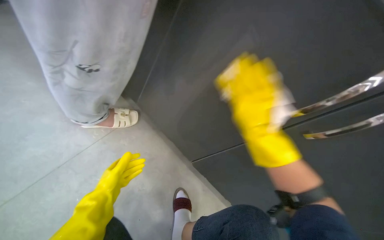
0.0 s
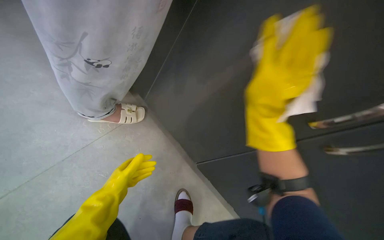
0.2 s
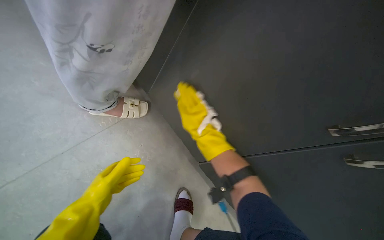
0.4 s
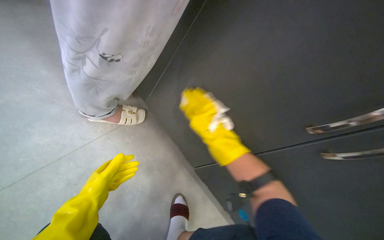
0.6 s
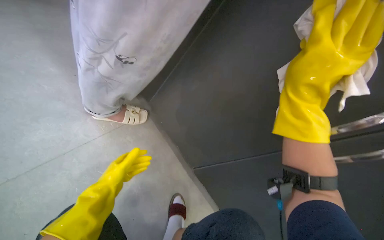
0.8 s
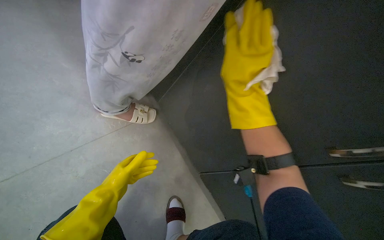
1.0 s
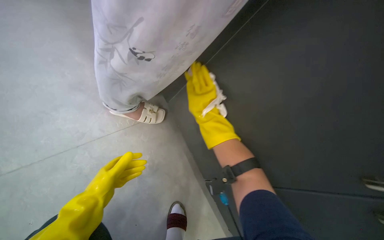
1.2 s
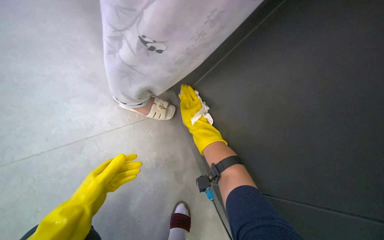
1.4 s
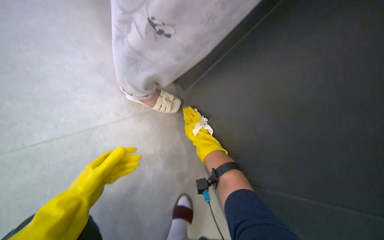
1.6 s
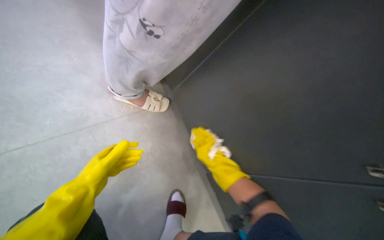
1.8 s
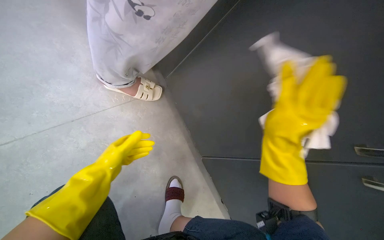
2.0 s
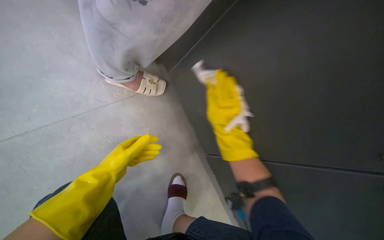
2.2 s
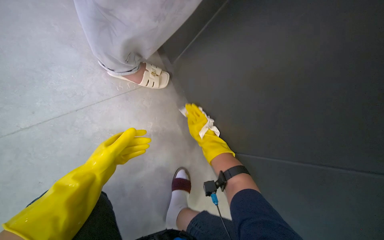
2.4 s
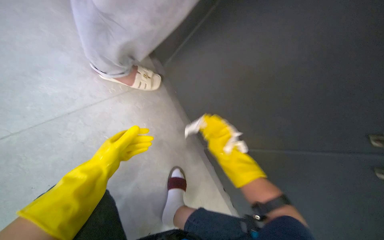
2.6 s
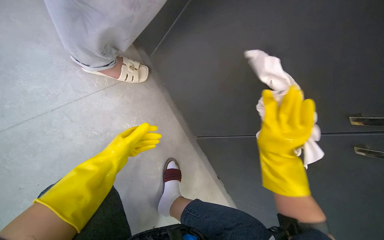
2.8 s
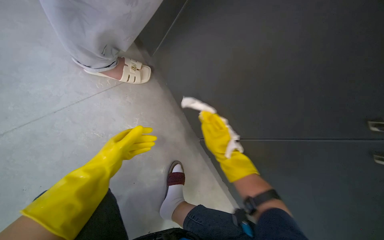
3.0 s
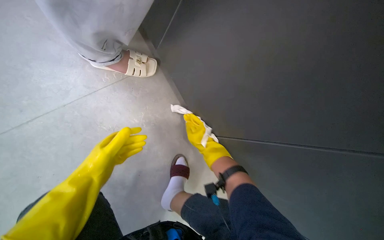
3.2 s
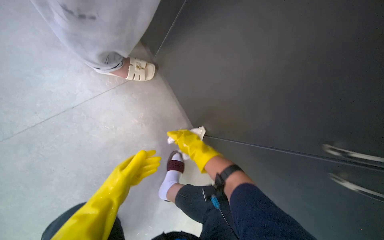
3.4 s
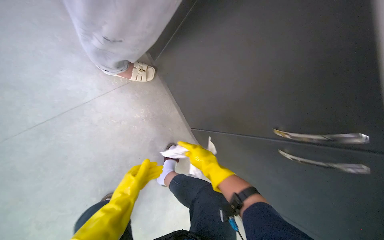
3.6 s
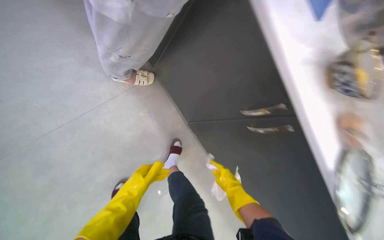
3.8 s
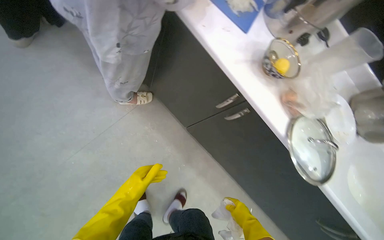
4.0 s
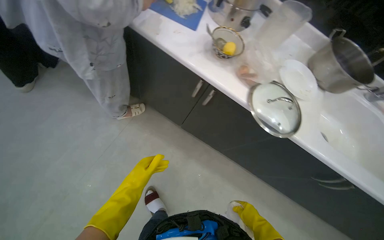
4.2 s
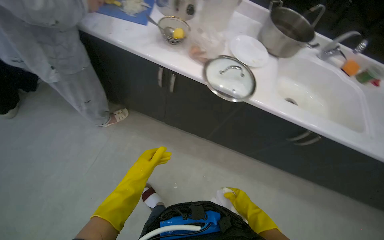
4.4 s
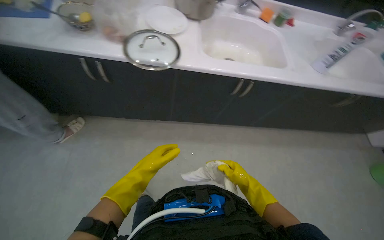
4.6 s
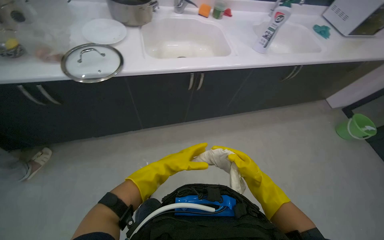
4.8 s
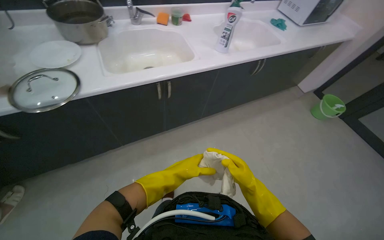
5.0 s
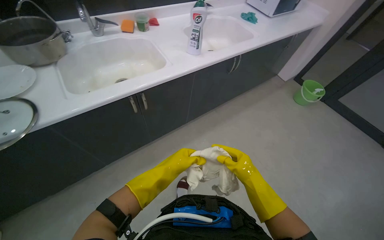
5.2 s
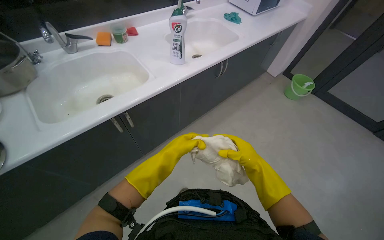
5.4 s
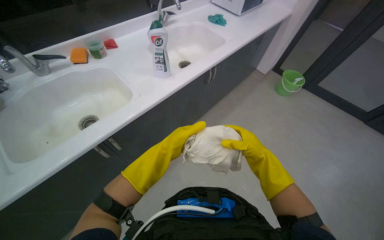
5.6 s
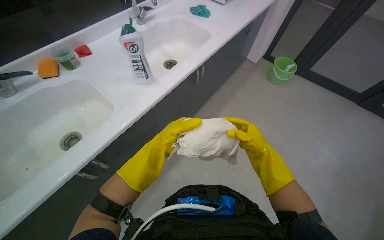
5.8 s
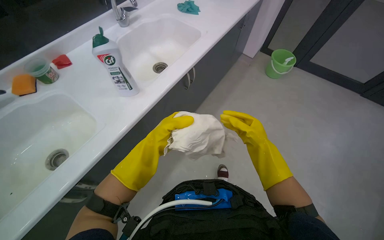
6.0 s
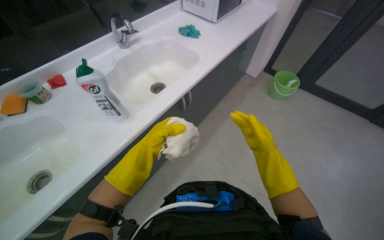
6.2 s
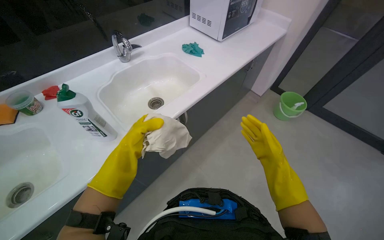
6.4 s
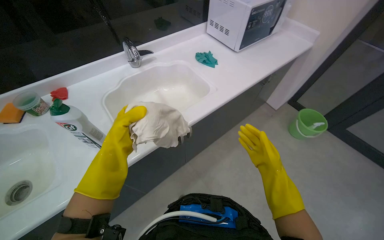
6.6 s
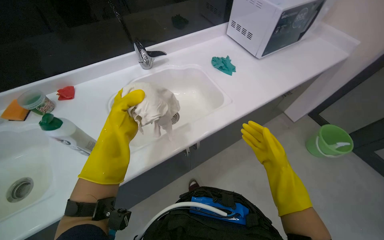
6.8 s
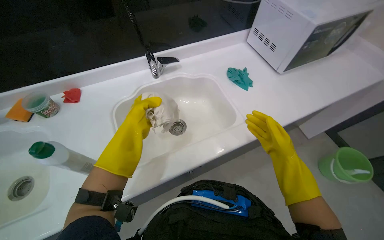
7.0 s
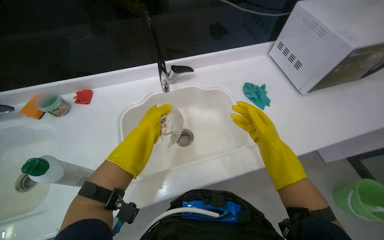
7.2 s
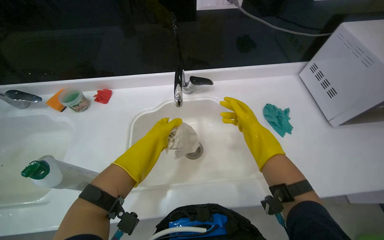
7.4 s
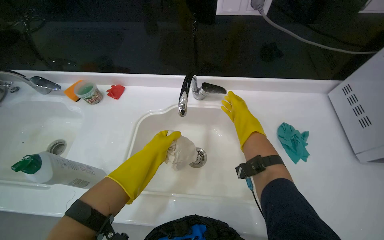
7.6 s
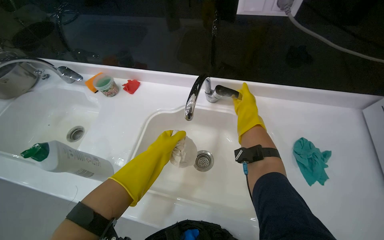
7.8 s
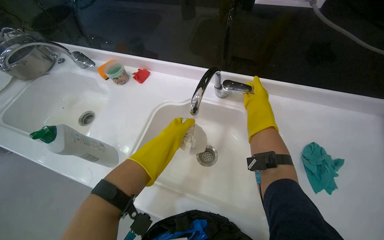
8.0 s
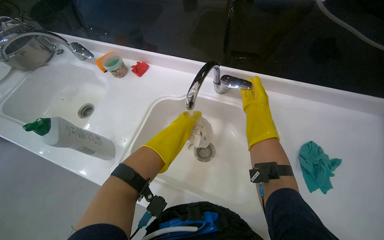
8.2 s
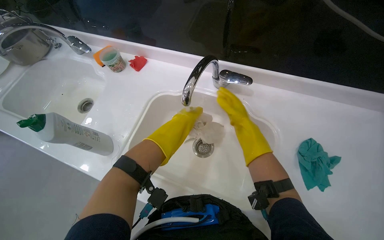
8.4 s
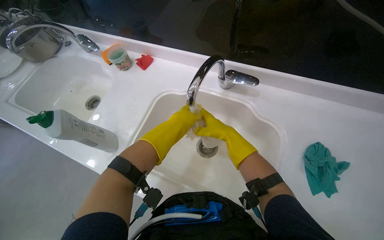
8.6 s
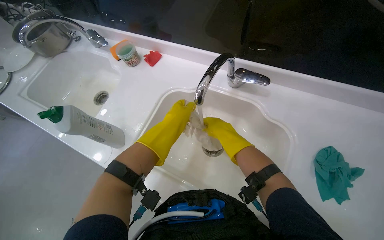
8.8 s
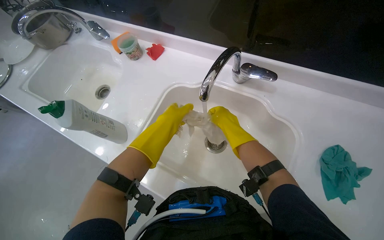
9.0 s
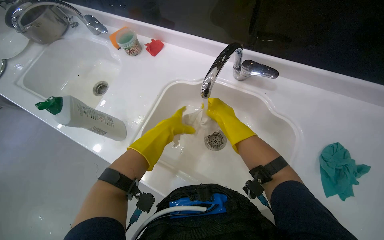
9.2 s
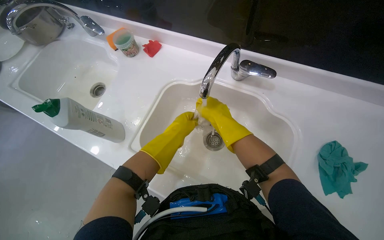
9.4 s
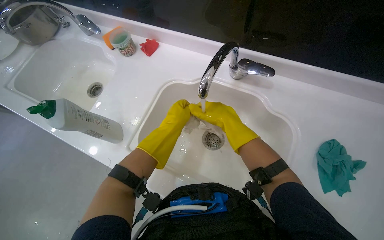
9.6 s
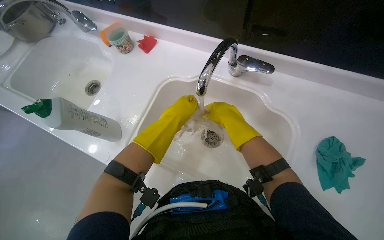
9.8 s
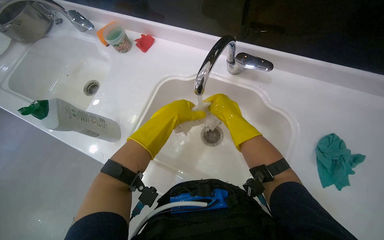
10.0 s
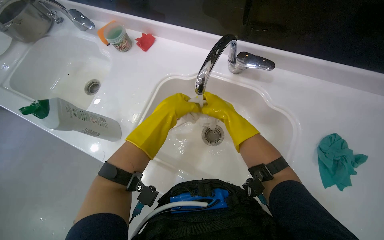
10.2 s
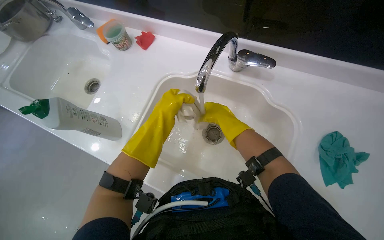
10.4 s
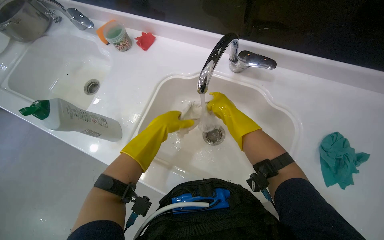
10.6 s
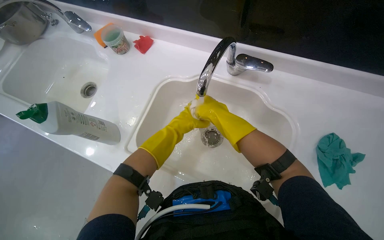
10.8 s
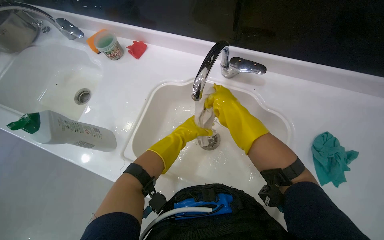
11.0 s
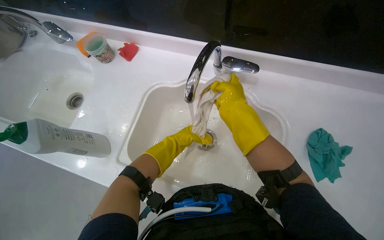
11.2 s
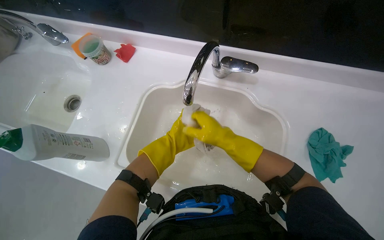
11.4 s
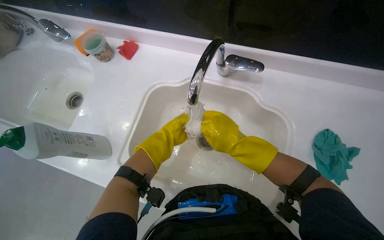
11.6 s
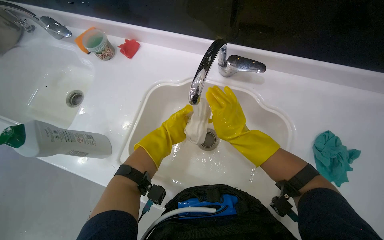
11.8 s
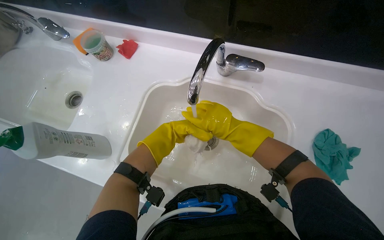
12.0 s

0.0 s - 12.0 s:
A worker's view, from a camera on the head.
Job: cleaning kitchen.
The whole recording: Wiping kitchen cabinets exterior. The worker wipes the exterior surfaces of the kitchen cabinets with a damp cloth.
0.0 s - 1.6 s: The wearer looks roughly 30 degrees further to the left. The right hand swings nearer and farther, roughly 15 cm each way, with 2 reversals.
1.6 s - 3.0 s: The wearer looks some 20 degrees further to the right. The left hand shifts some 10 cm farther from the camera. The right hand swings nearer and farther, roughly 20 cm each way, with 3 reversals.
3.0 s - 4.4 s: The head travels approximately 70 cm. The scene turns about 35 degrees counterclockwise in the picture.
4.4 s - 6.0 s: The wearer moves about 90 cm. The wearer's head swings some 75 degrees to the right.
6.0 s - 7.6 s: The head travels roughly 70 cm. The wearer's head swings some 60 degrees to the left.
7.6 s - 9.0 s: The head rotates about 25 degrees to the left. The wearer looks roughly 10 degrees further downward. The right hand travels to the left by about 10 cm.
9.0 s - 10.4 s: The hands are busy where they are.
10.4 s - 12.0 s: The left hand moves farther from the camera, about 15 cm.

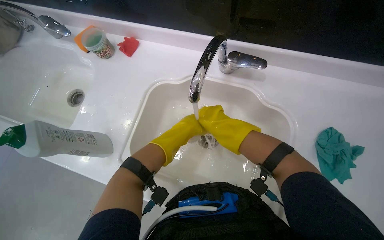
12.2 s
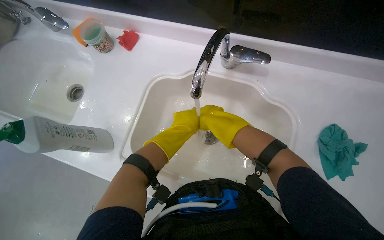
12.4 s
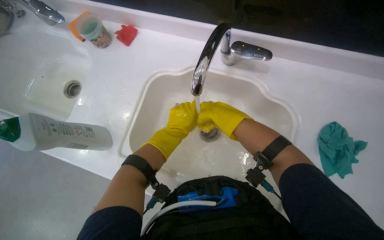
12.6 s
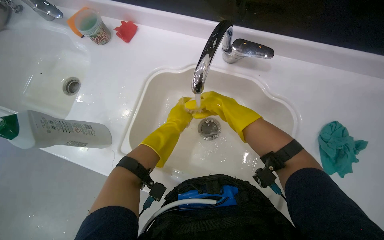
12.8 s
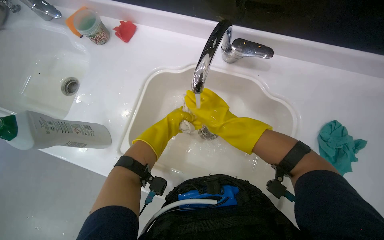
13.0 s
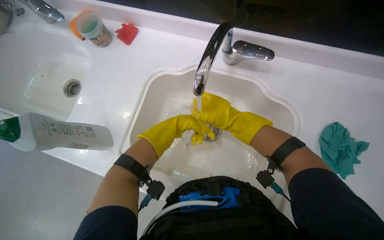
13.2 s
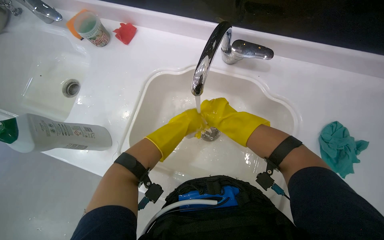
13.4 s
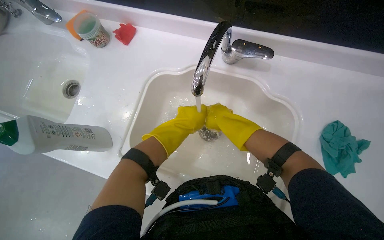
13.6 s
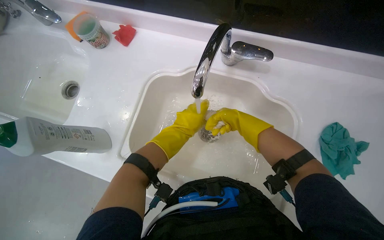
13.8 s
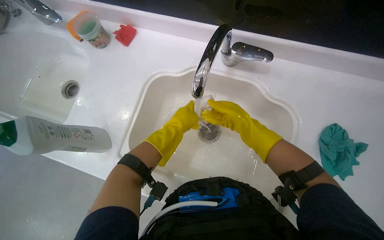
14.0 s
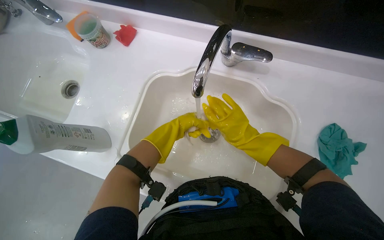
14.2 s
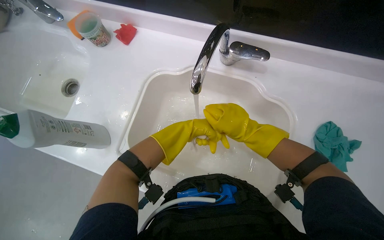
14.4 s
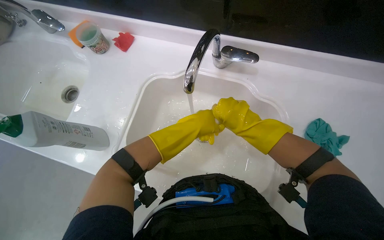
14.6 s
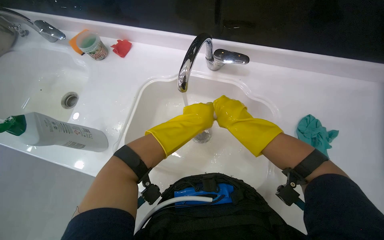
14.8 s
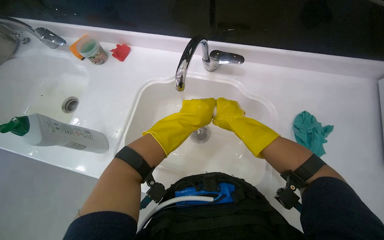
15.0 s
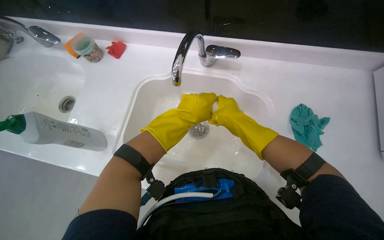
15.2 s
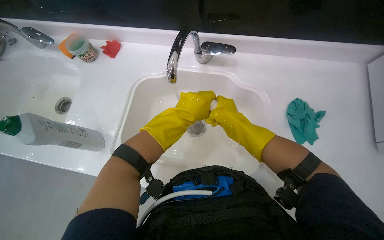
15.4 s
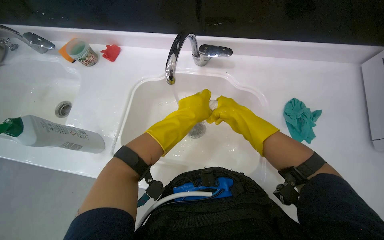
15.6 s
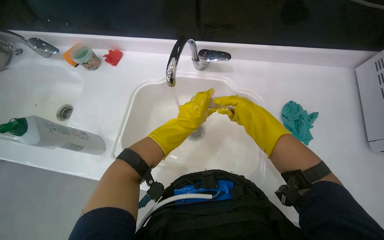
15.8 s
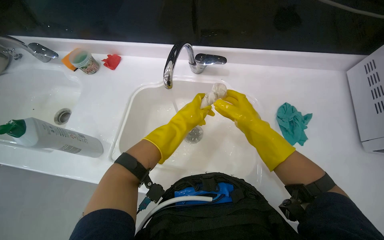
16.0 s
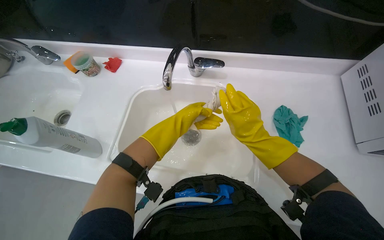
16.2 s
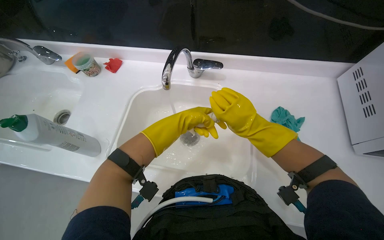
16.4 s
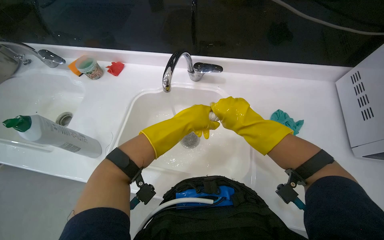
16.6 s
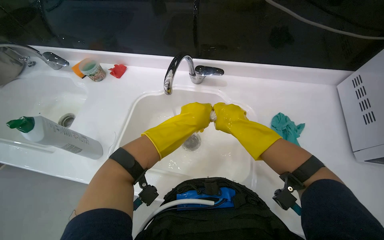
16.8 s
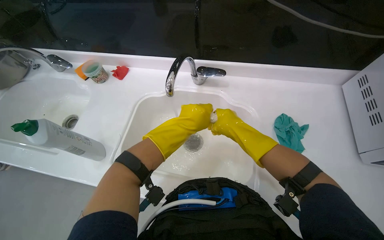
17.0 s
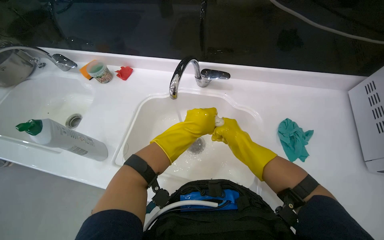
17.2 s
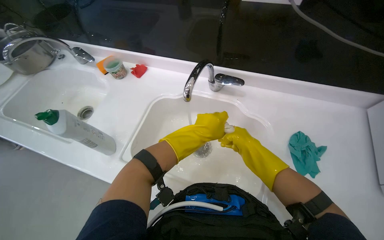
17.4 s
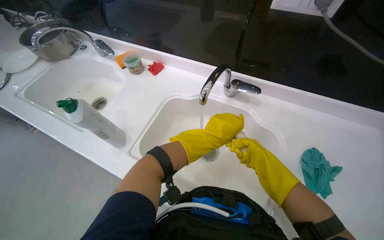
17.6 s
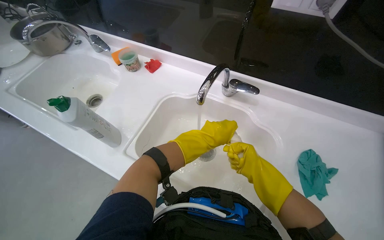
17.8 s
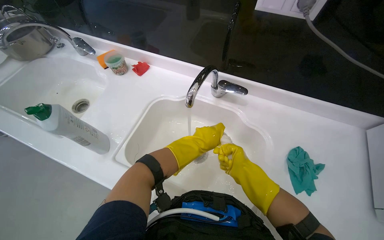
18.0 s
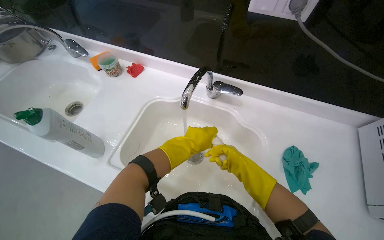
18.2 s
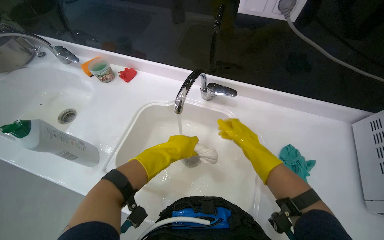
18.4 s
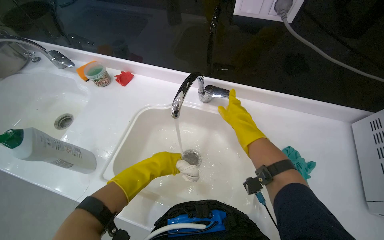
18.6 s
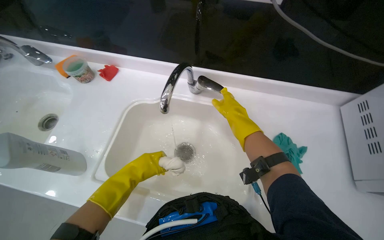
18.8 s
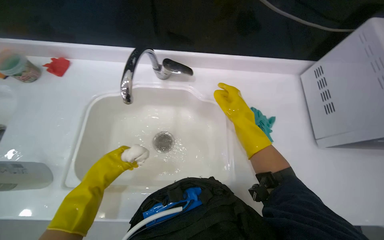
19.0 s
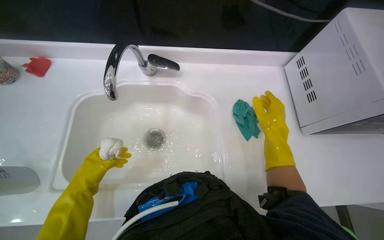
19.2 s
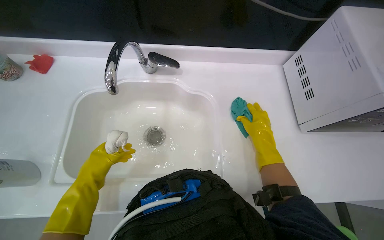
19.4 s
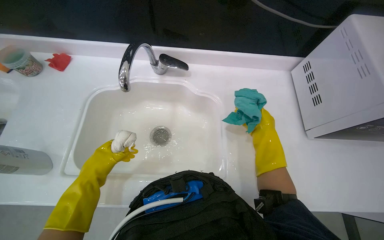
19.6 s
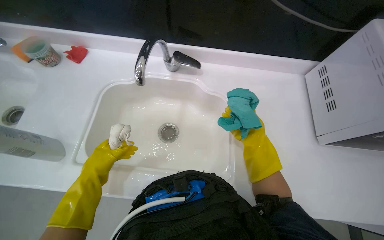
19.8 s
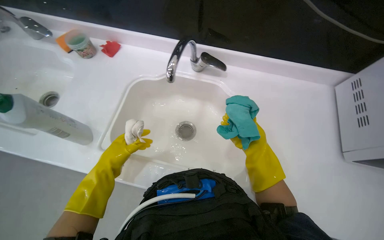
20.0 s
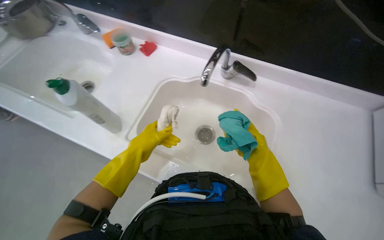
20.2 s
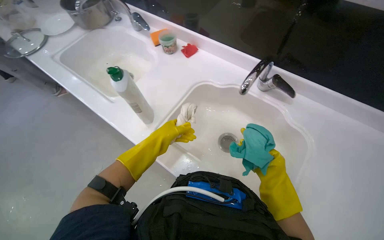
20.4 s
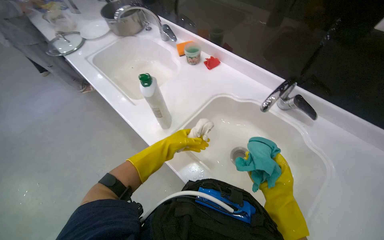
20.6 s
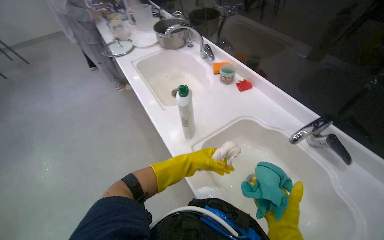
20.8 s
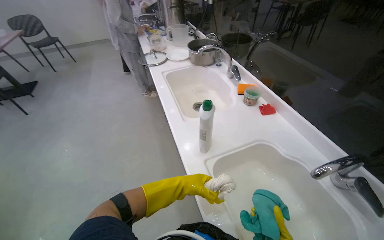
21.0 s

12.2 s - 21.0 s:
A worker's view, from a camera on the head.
Job: cleaning kitchen.
The whole recording: Wiping kitchen cabinets exterior. The worker wipes the exterior surfaces of the kitchen cabinets with a damp cloth.
12.2 s - 13.6 s: The hands stay close to where they were, moving slightly.
16.6 s - 18.0 s: Both hands move farther from the camera, roughly 10 cm.
18.0 s - 19.6 s: The head turns to the right by approximately 25 degrees. The right hand heads to the right, covering some 20 cm; the left hand travels to the left and down the picture by some 20 cm.
19.6 s - 21.0 s: The head turns to the left by roughly 70 degrees. The view tilts approximately 15 degrees upward.
